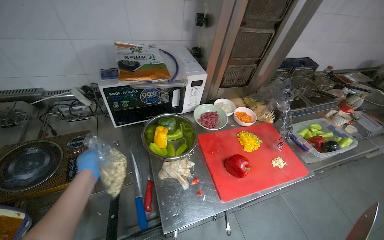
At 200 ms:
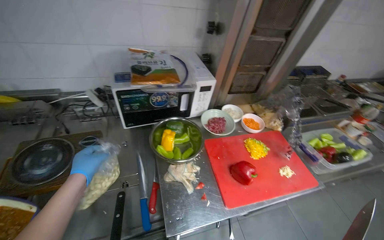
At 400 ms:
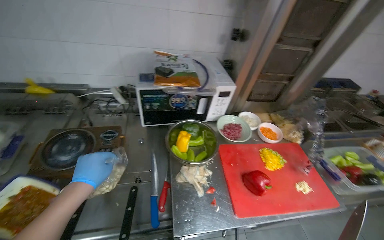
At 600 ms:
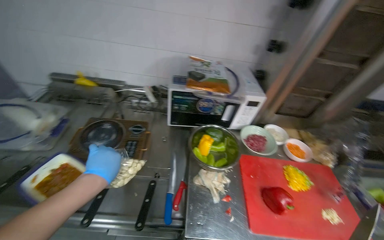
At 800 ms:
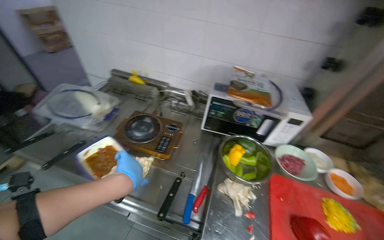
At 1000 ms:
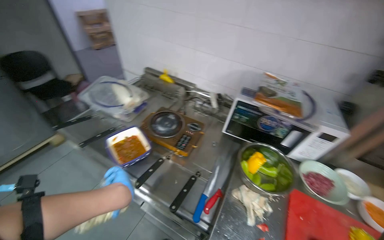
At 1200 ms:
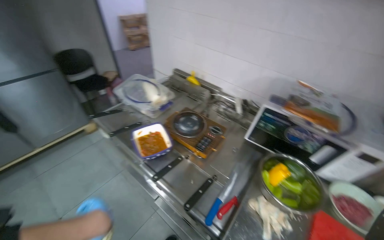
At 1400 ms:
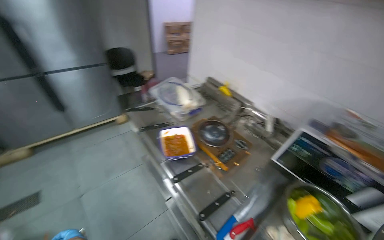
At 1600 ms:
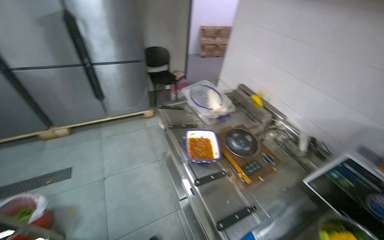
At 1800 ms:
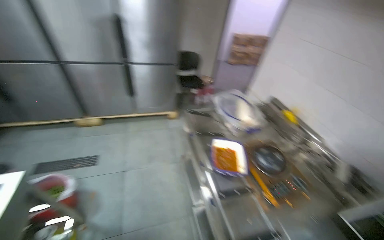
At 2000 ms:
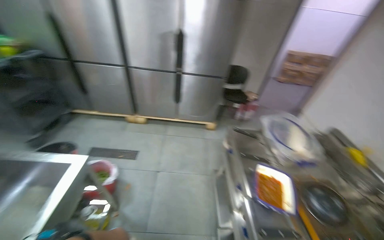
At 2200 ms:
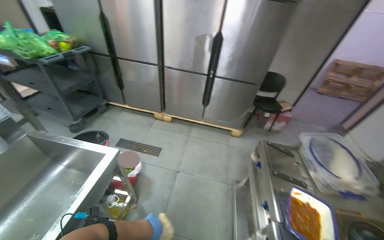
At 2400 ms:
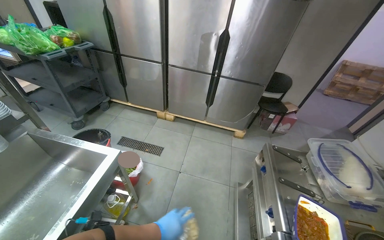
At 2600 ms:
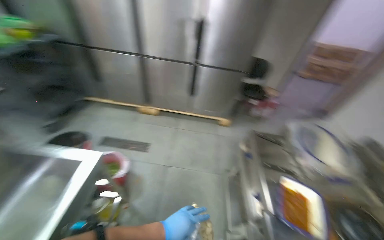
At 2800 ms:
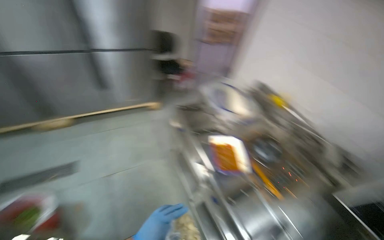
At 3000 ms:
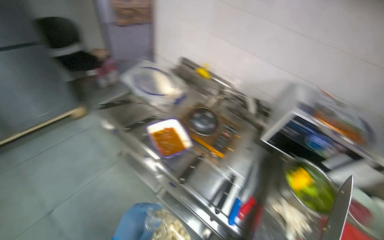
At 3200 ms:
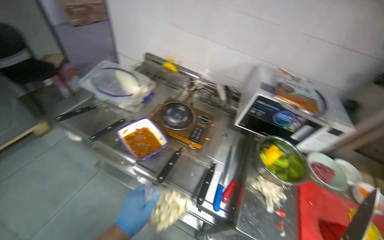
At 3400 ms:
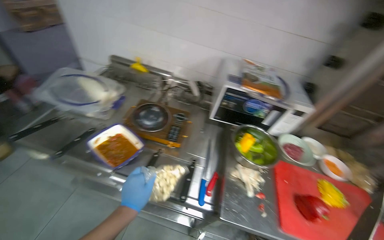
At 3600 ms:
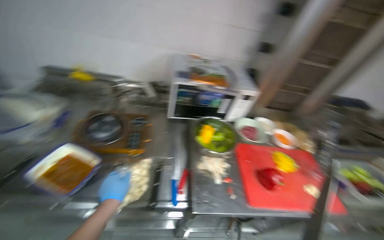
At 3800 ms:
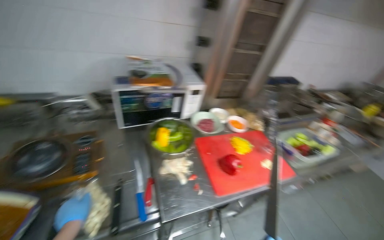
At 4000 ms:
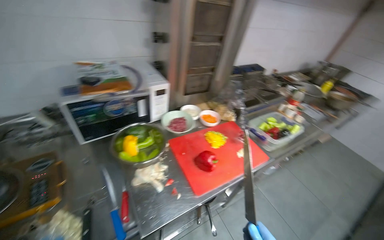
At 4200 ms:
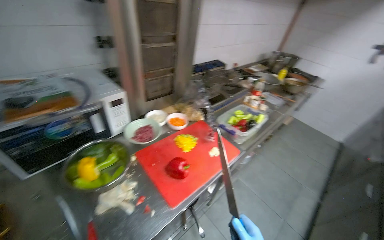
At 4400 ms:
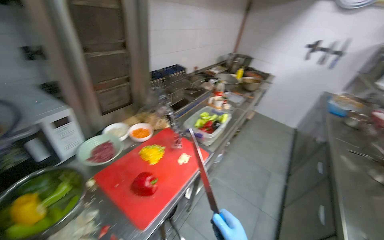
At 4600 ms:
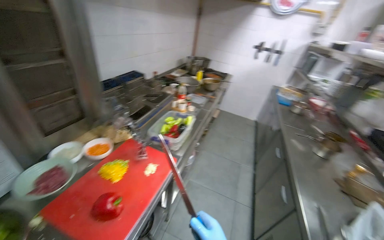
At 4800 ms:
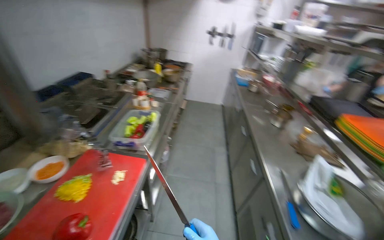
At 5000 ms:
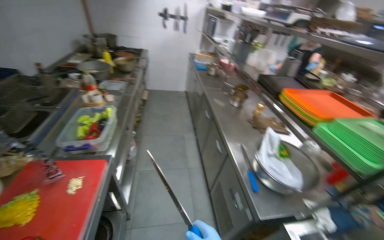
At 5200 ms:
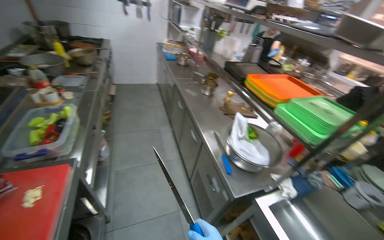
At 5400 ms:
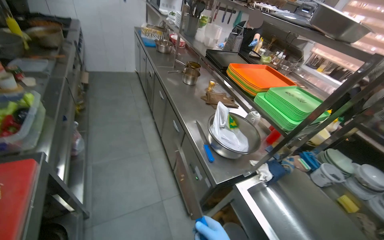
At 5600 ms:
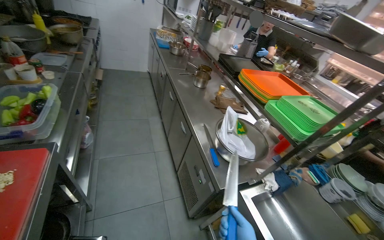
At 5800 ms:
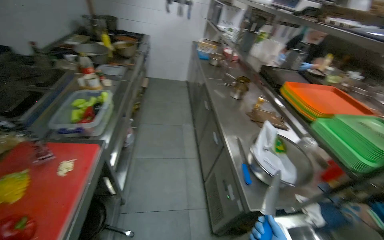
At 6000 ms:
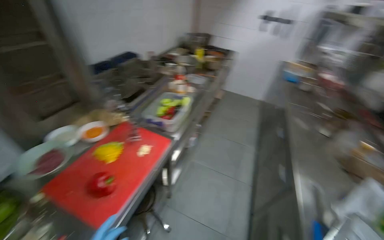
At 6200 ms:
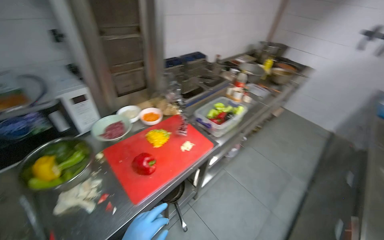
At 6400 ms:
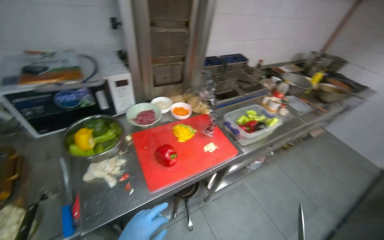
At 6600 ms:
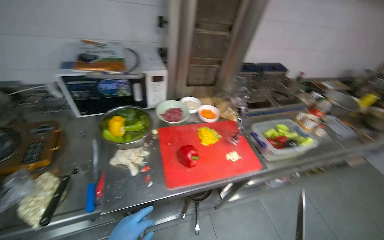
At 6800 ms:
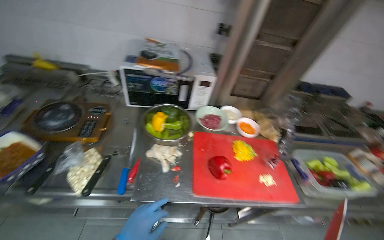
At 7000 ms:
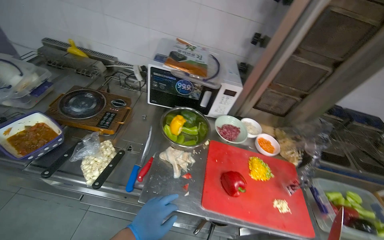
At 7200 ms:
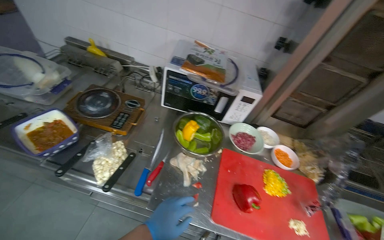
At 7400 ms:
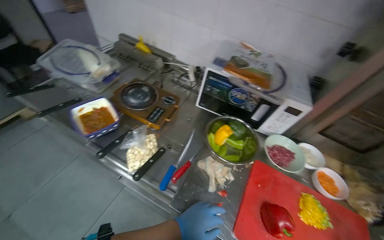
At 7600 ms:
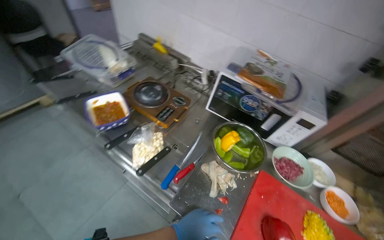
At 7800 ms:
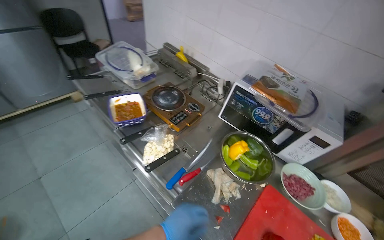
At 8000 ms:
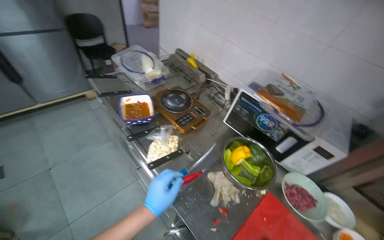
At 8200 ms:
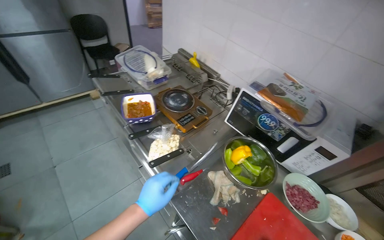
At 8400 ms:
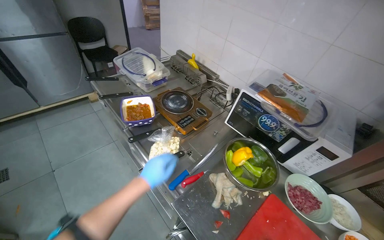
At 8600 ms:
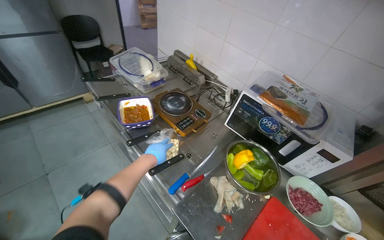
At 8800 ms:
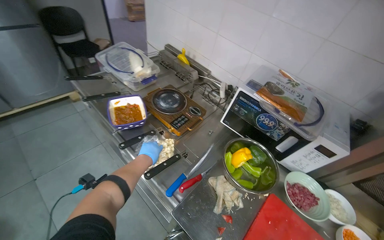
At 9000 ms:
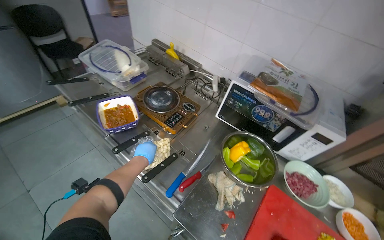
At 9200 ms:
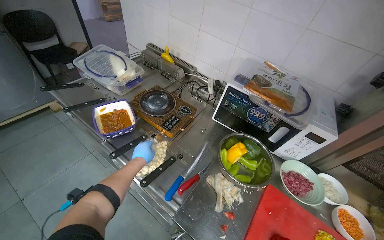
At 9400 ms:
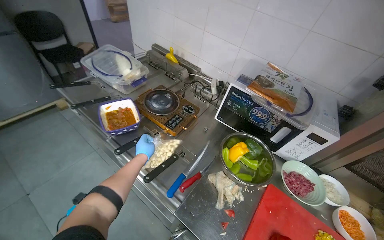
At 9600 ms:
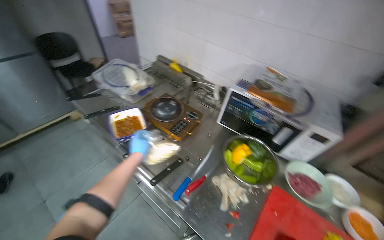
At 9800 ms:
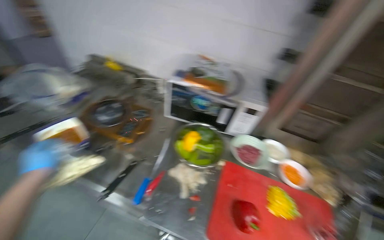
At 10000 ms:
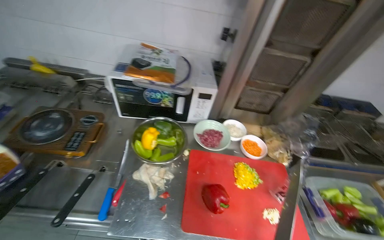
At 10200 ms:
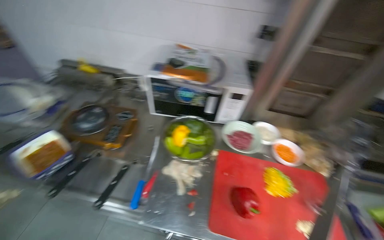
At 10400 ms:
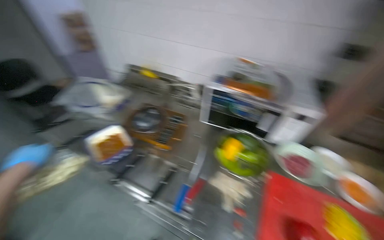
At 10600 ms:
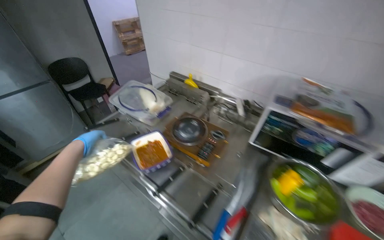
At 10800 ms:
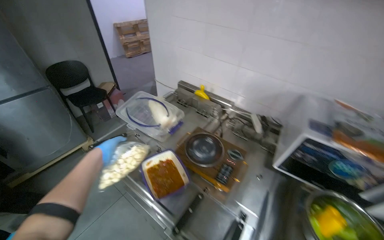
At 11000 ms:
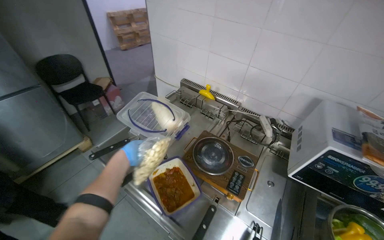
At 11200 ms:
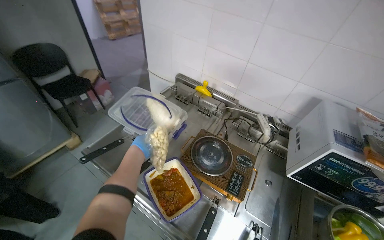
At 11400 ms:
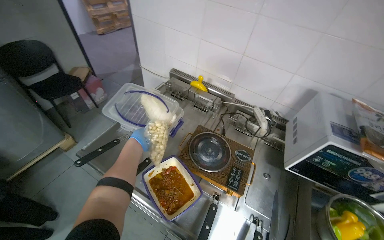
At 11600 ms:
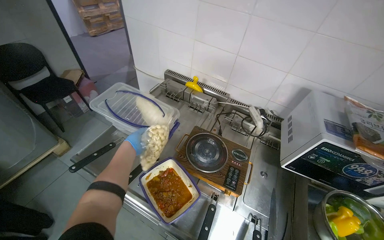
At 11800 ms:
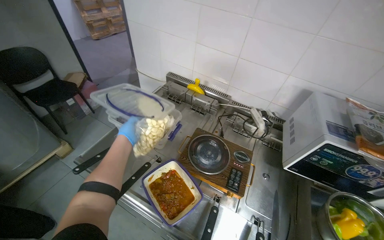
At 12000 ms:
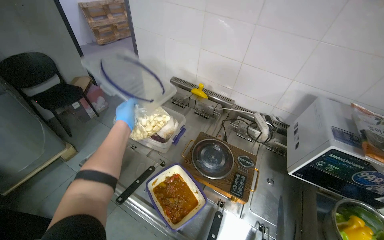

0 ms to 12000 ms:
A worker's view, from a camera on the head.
Job: preparing food.
The whole recording: Slicing peppers on cutting board. The worker slices various colored peppers on a red cutting board.
0 ms to 1600 ms: The head rotates approximately 80 degrees to the left. The view tips upward by roughly 15 degrees.
1600 ms to 3000 ms: The wearer looks some 30 degrees further to the right. The view tips downward by about 10 degrees.
3000 ms to 4400 ms: The camera is carried approximately 50 cm. The head turns to the right by roughly 90 degrees.
6000 ms to 7600 ms: The wearer's head swings about 100 degrees to the left.
7600 ms to 9000 ms: The left hand shifts approximately 30 cm up the picture, farther from the camera and to the left.
10400 ms to 12000 ms: The wearer moves some 50 cm.

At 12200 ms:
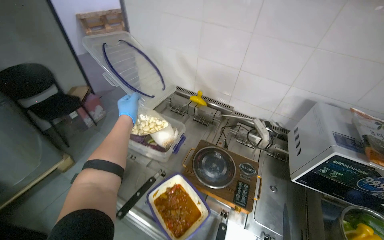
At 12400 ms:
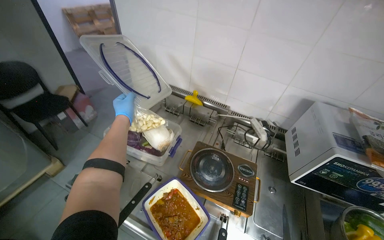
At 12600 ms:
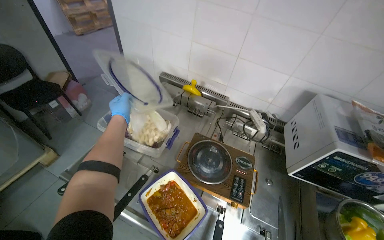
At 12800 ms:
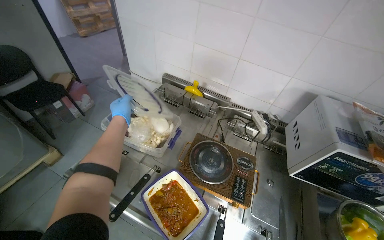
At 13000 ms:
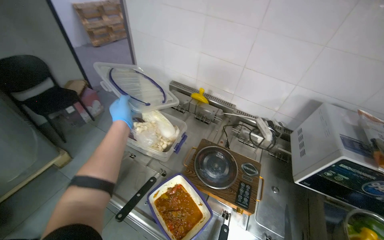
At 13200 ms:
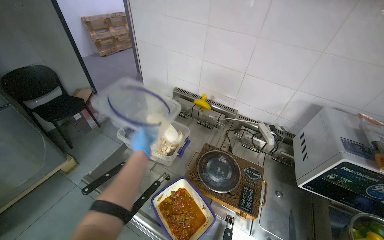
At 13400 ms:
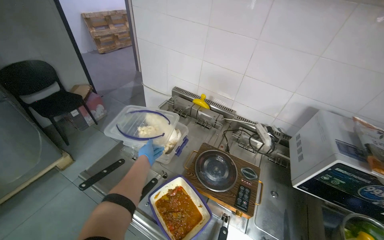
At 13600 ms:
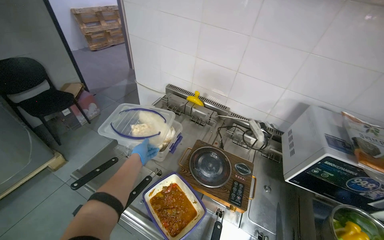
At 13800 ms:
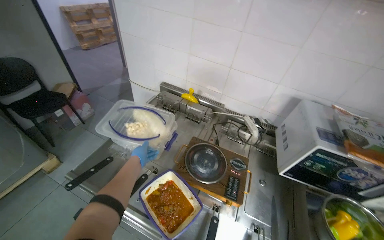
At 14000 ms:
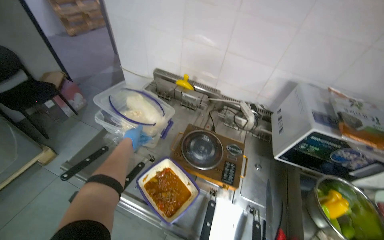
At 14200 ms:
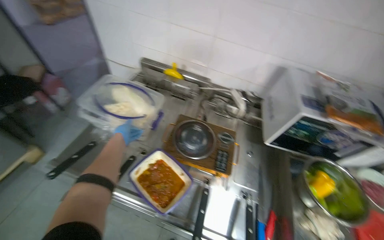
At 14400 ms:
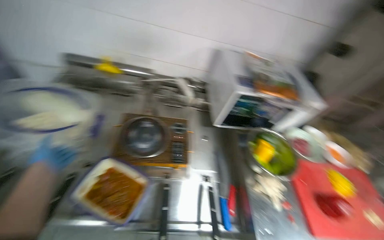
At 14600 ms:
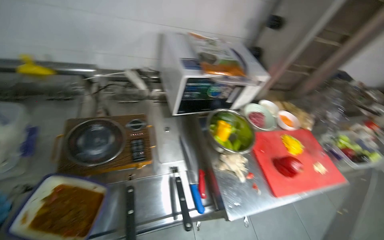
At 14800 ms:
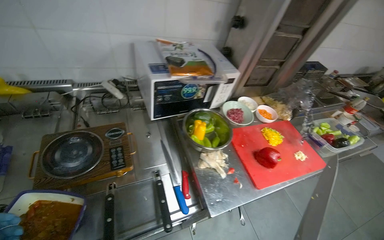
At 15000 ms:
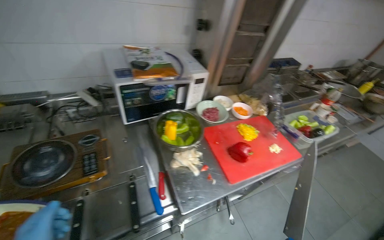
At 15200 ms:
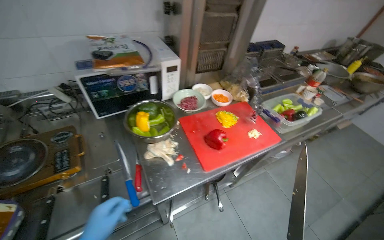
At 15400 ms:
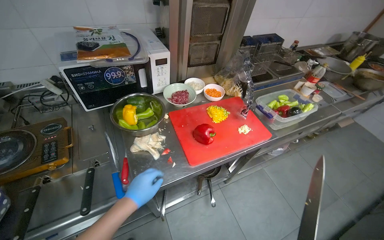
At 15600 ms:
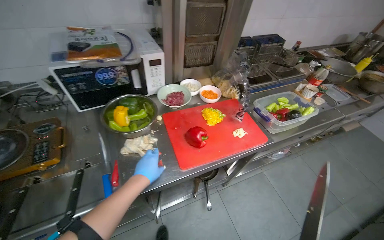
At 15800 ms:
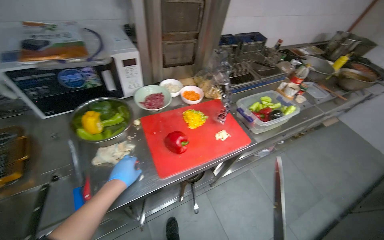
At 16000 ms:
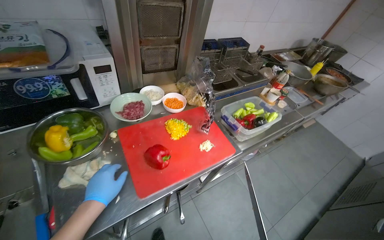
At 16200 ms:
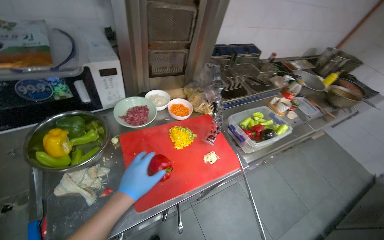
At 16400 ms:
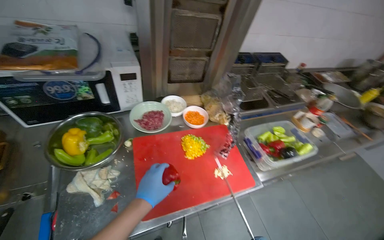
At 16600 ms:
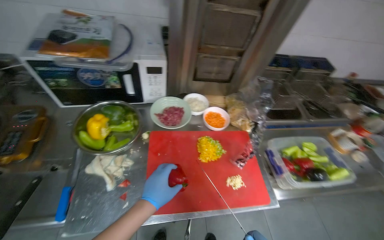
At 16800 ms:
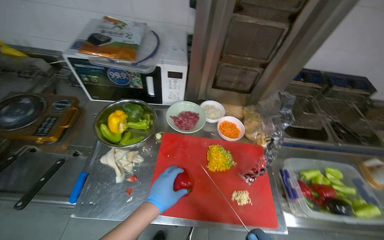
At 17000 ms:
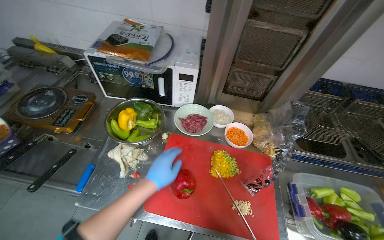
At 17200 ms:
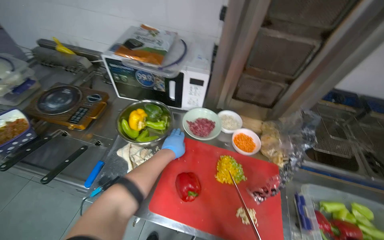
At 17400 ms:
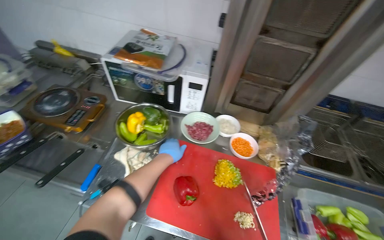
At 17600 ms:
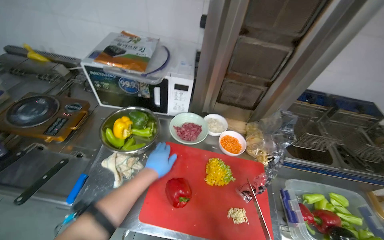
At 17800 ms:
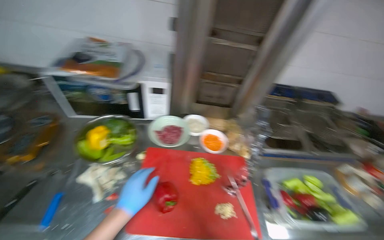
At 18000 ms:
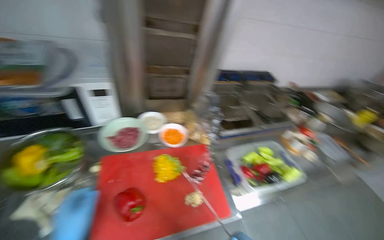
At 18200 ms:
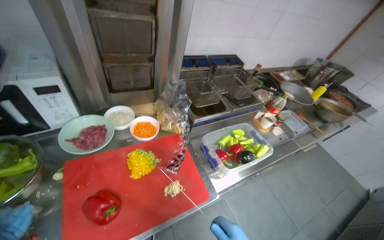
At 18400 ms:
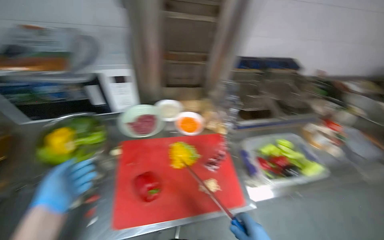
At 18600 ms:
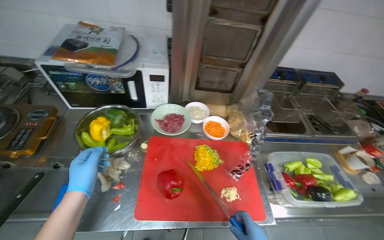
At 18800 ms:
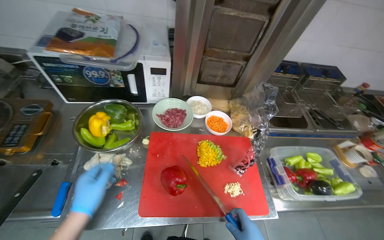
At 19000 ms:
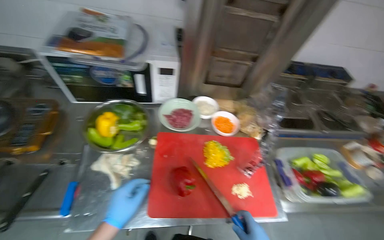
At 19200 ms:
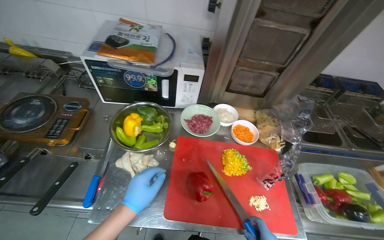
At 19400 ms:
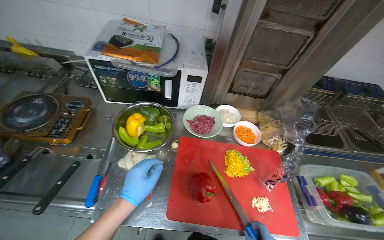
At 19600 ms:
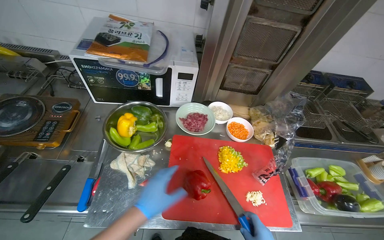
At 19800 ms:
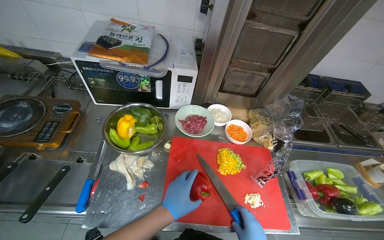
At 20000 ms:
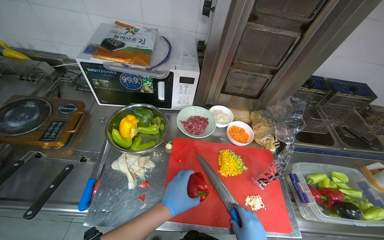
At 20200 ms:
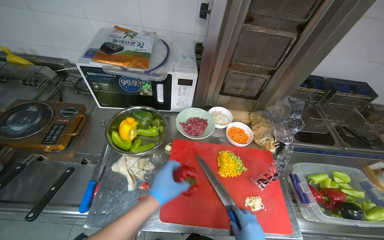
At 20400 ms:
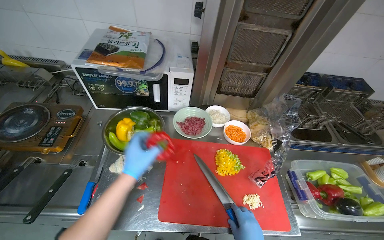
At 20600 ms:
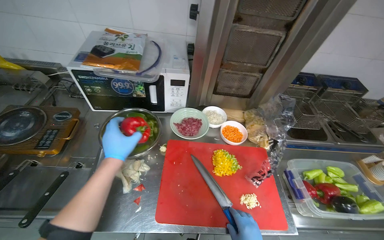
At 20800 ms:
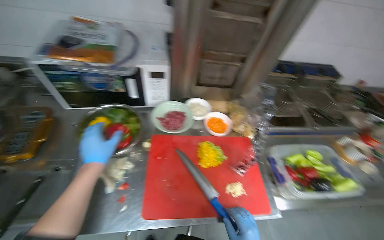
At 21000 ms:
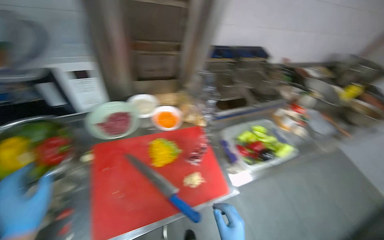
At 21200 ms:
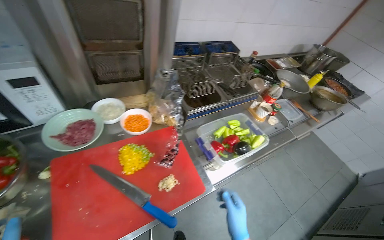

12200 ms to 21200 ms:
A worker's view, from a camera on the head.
Job: preparing food.
The whole recording: Slicing peppers on cutting board. The worker slices various colored peppers on a red cutting board.
12200 ms to 13800 ms: The left hand is displaced down the picture by roughly 20 cm.
13800 ms to 15200 ms: The wearer moves about 50 cm. The head rotates roughly 50 degrees to the right. The camera pitches downward, by roughly 15 degrees.
16600 ms to 18200 ms: The head turns to the right by some 20 degrees.
18200 ms to 19800 ms: The head rotates about 30 degrees to the left.
19800 ms to 21200 ms: The head turns to the right by about 30 degrees.
